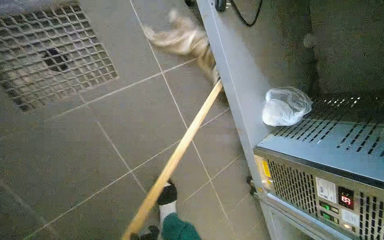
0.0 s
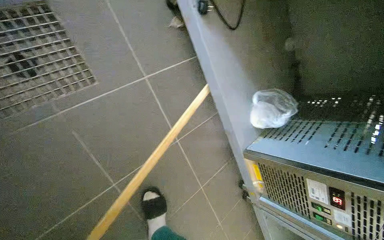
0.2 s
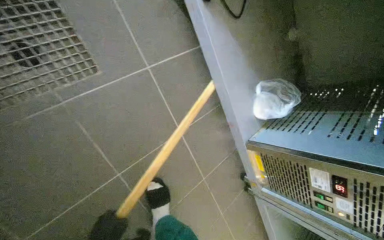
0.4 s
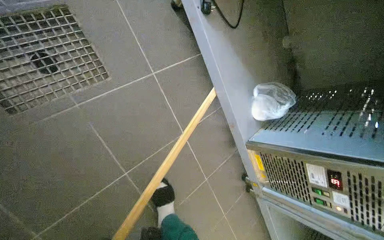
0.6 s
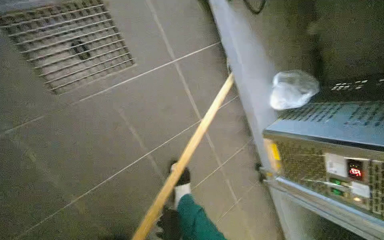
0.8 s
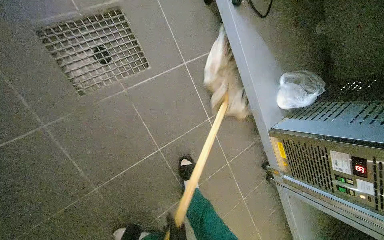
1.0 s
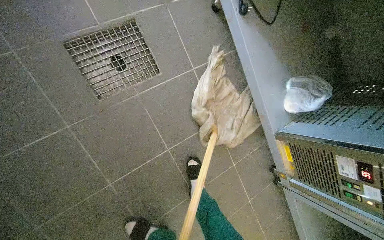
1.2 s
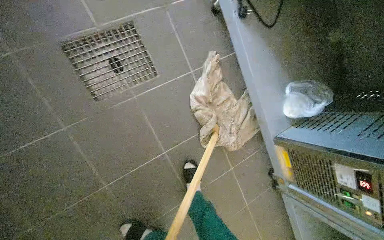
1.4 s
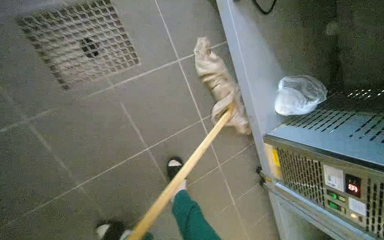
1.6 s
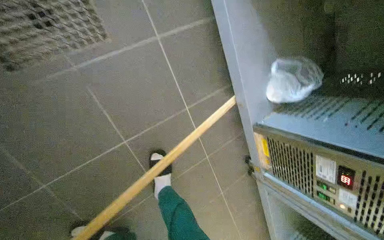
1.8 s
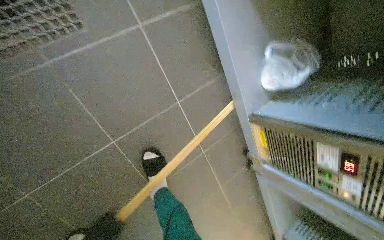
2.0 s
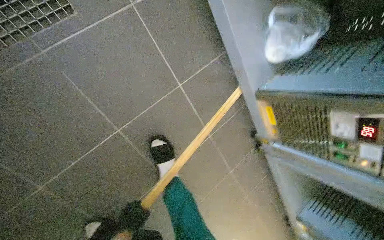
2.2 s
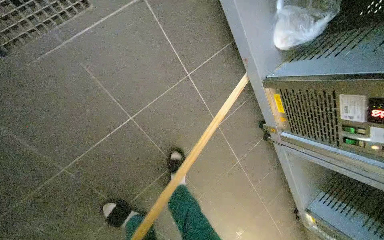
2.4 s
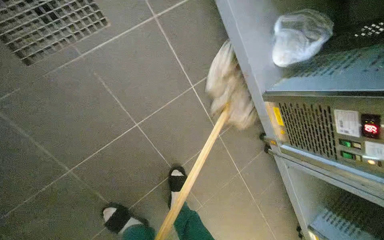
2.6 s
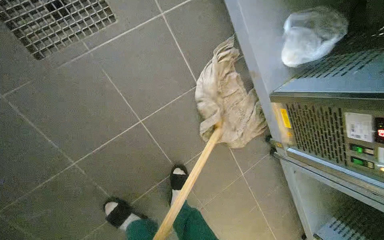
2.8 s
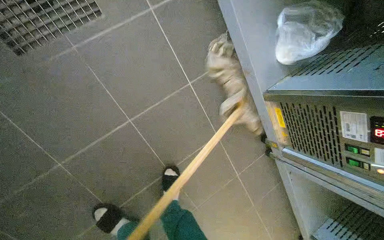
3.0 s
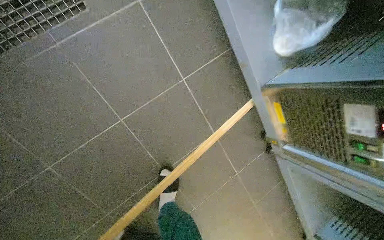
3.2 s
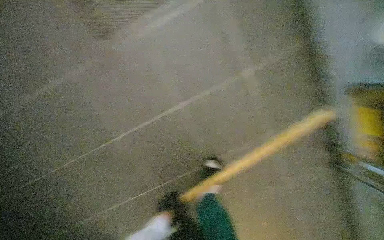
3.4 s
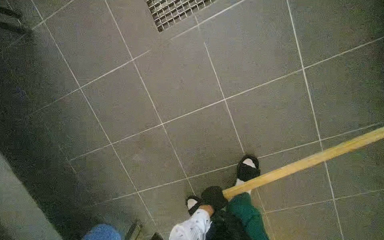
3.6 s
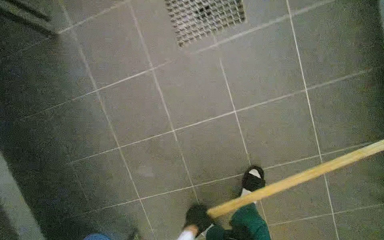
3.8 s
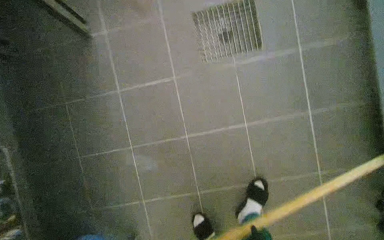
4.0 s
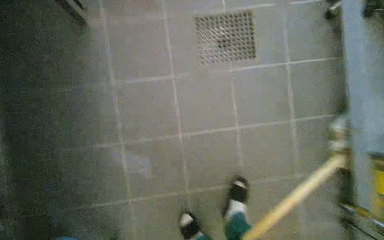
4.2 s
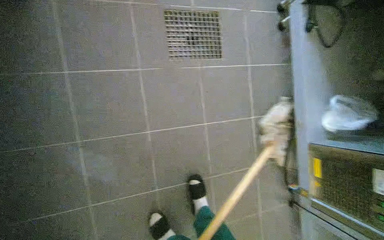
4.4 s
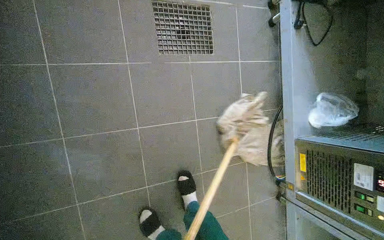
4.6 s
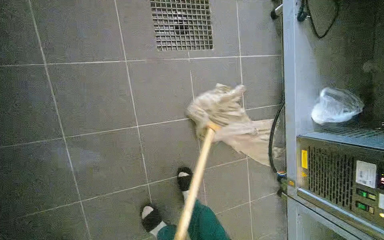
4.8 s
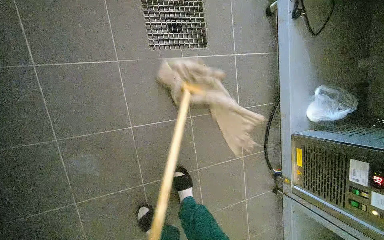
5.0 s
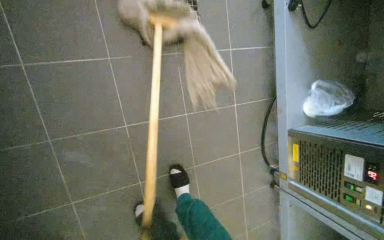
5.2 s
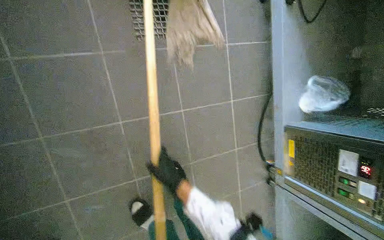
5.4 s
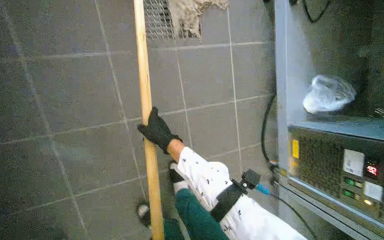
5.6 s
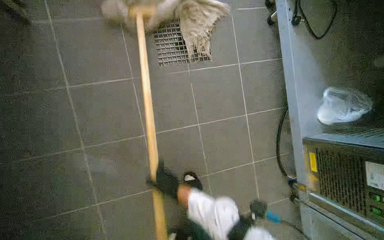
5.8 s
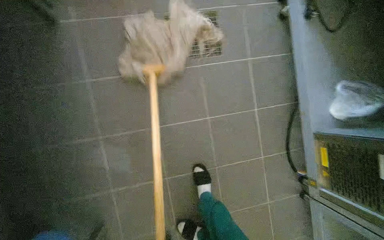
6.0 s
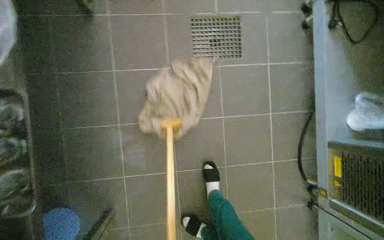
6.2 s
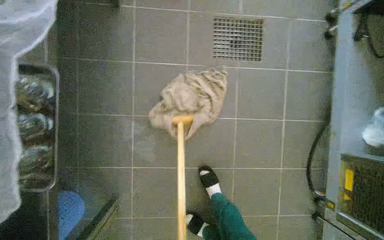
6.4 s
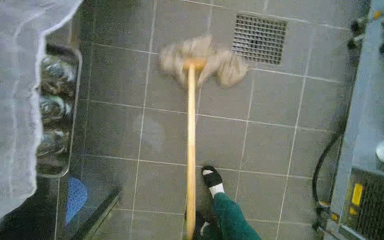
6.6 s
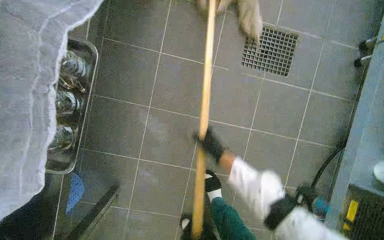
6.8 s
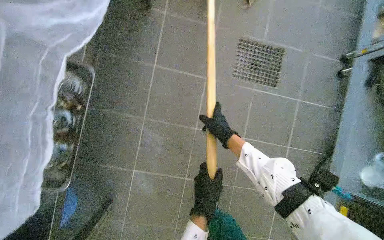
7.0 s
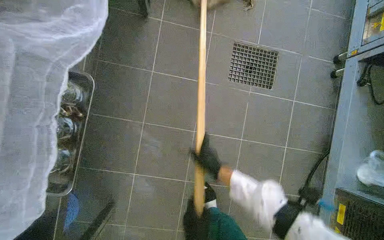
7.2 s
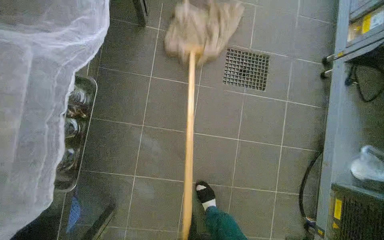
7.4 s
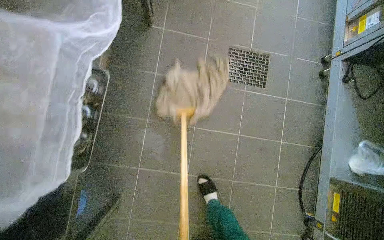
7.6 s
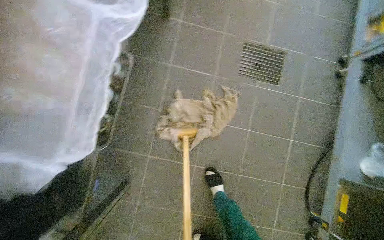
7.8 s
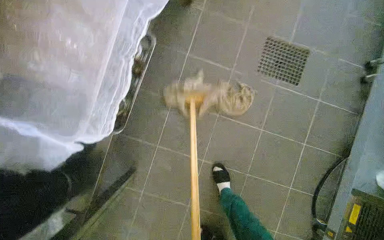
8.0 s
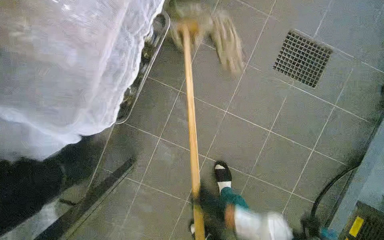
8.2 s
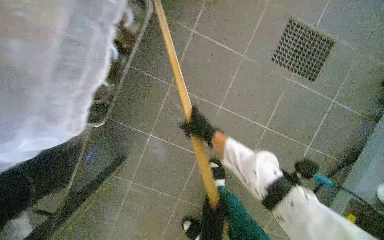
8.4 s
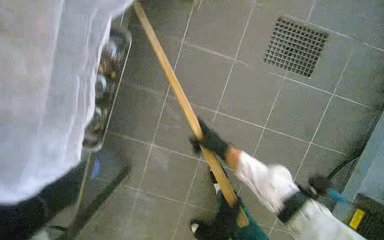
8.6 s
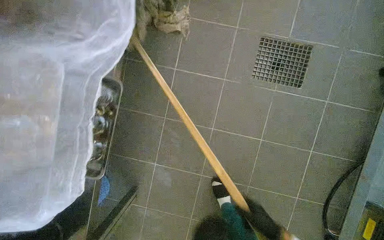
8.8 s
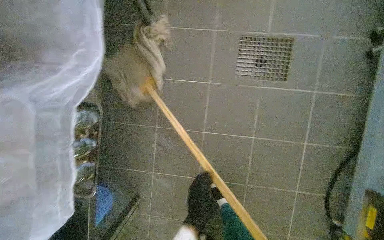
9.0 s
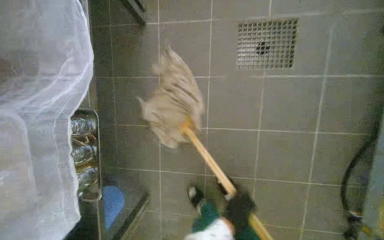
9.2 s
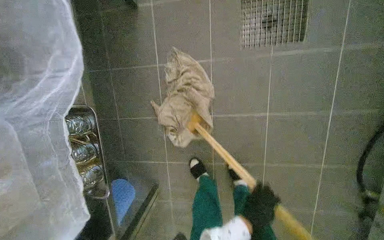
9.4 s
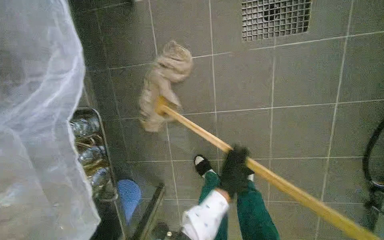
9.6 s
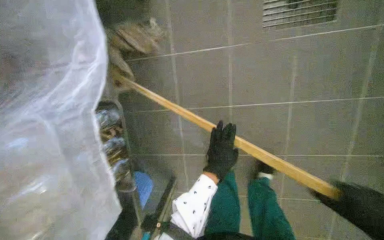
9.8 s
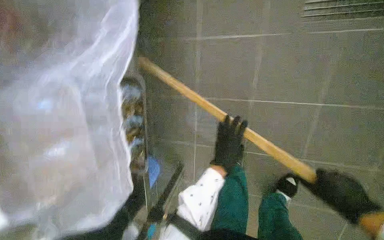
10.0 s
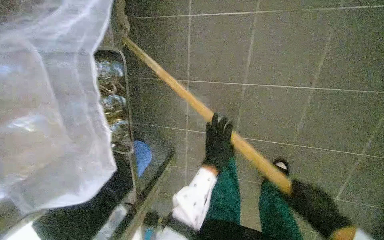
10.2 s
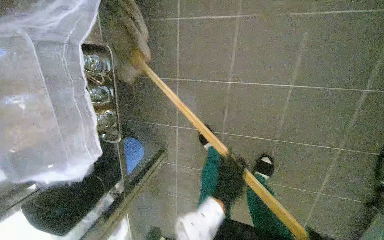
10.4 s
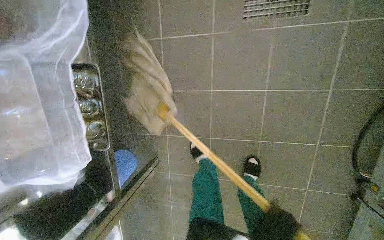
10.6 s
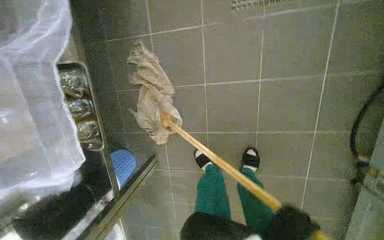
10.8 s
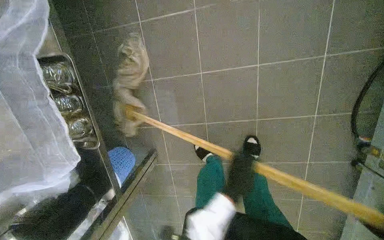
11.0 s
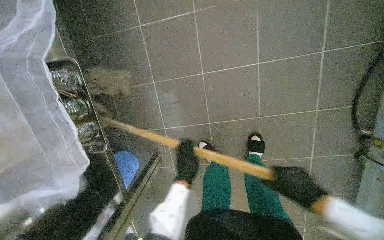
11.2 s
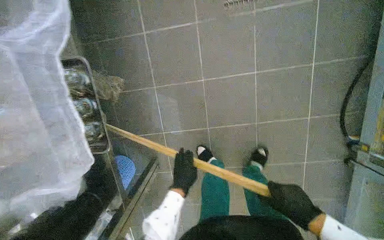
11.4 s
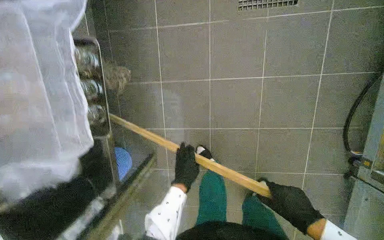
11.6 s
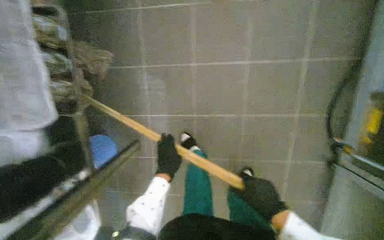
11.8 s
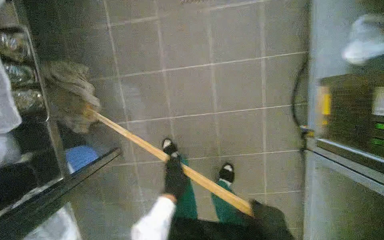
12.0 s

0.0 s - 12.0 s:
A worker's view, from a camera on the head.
Job: sweeping floor.
The whole recording: Sweeping kitchen floor. The worker sweeps the tiled floor in the kitchen area.
9.0 s - 10.4 s: The camera pitches downward, by some 15 degrees.

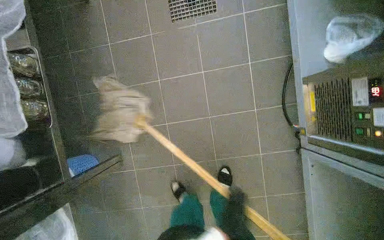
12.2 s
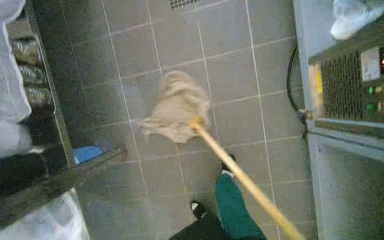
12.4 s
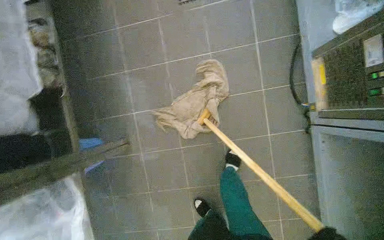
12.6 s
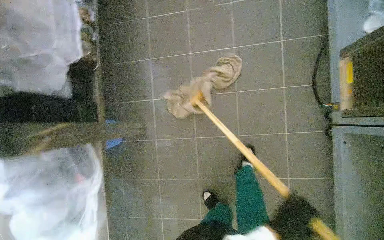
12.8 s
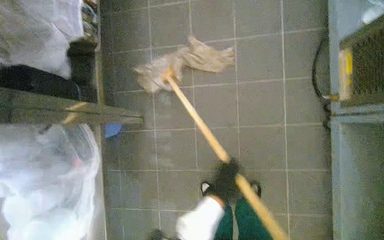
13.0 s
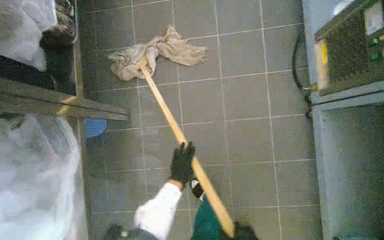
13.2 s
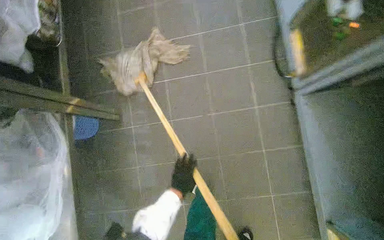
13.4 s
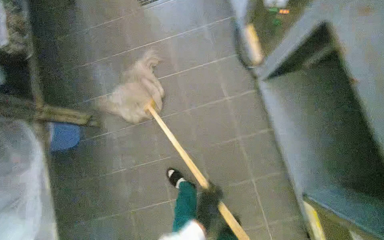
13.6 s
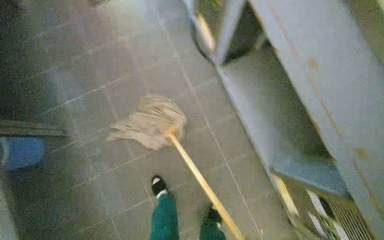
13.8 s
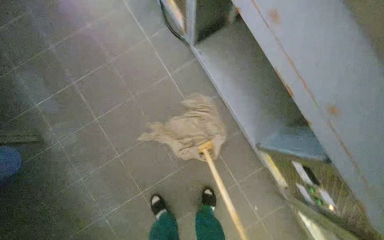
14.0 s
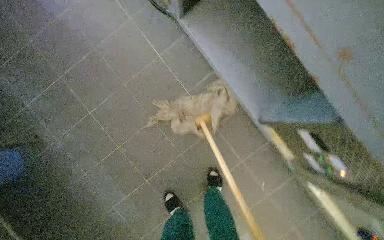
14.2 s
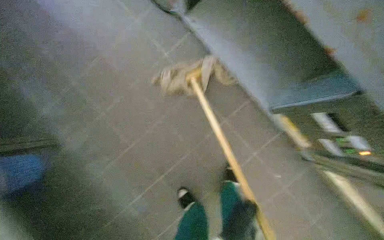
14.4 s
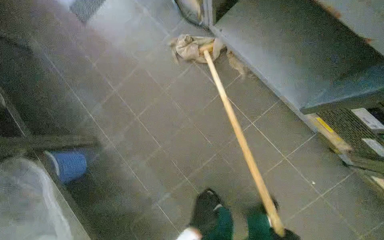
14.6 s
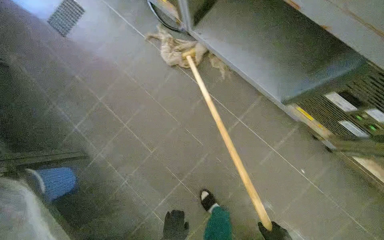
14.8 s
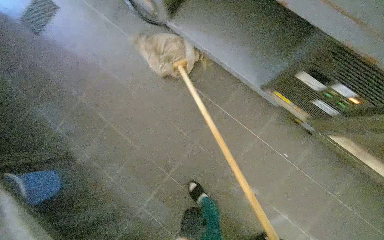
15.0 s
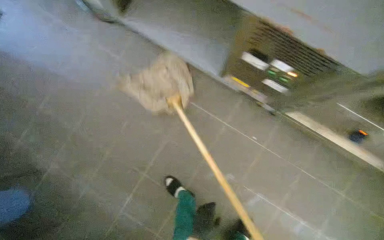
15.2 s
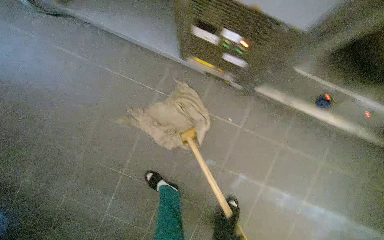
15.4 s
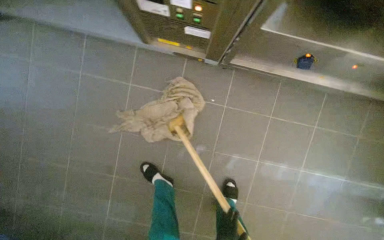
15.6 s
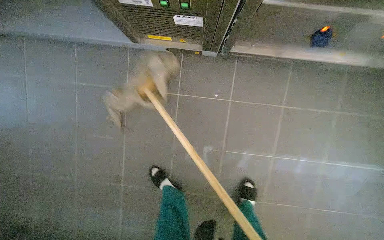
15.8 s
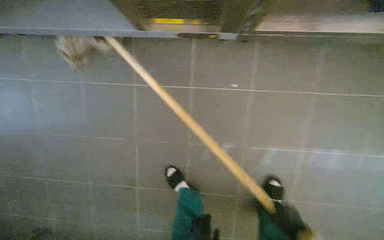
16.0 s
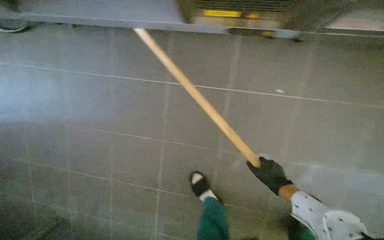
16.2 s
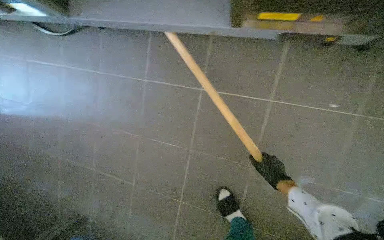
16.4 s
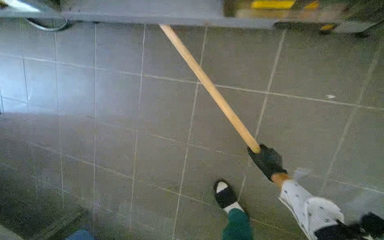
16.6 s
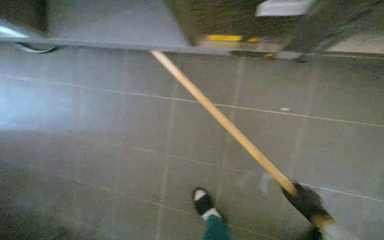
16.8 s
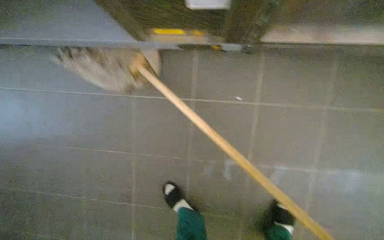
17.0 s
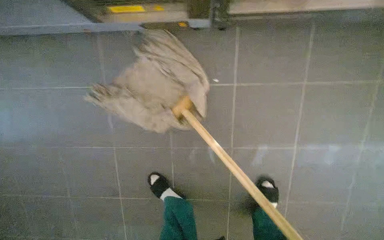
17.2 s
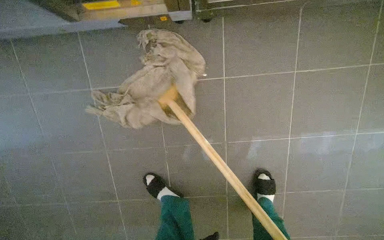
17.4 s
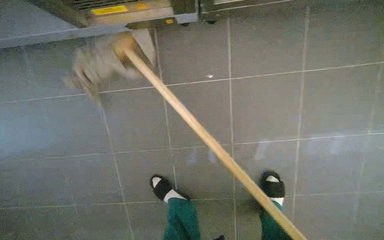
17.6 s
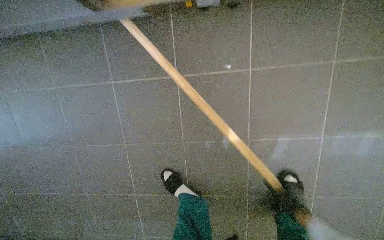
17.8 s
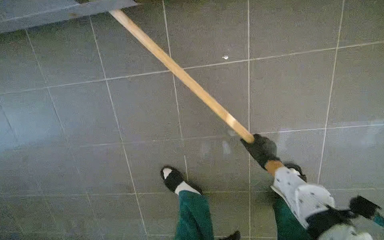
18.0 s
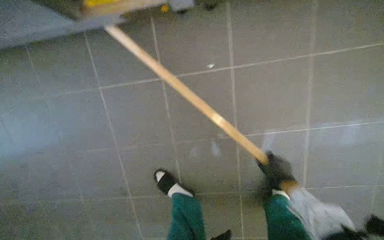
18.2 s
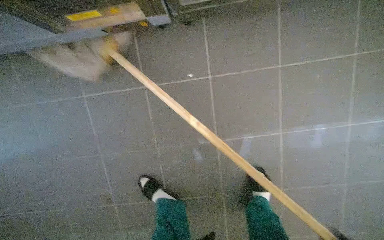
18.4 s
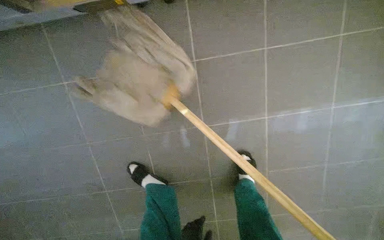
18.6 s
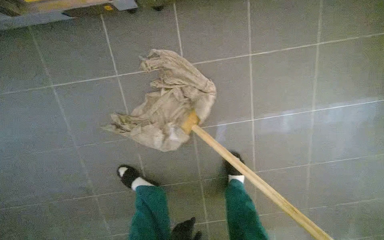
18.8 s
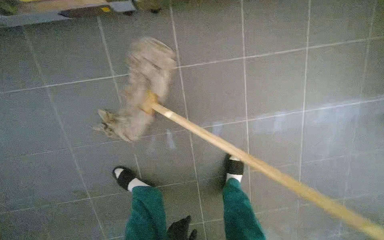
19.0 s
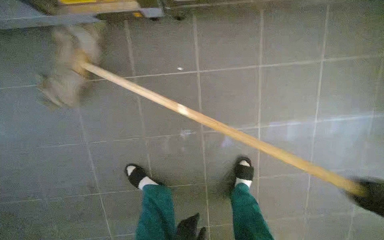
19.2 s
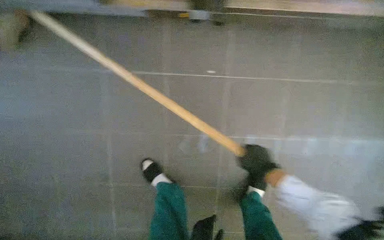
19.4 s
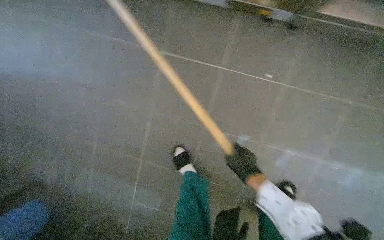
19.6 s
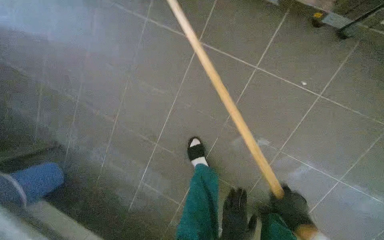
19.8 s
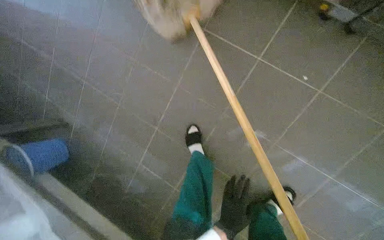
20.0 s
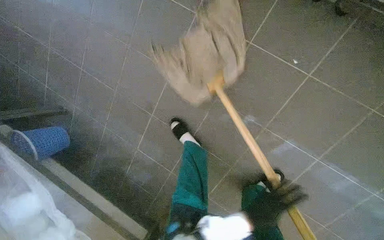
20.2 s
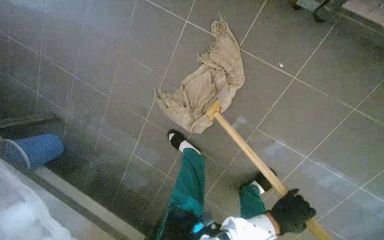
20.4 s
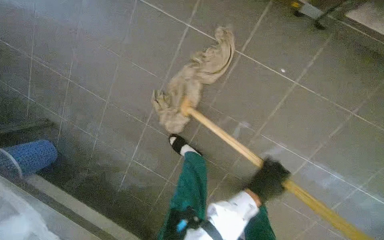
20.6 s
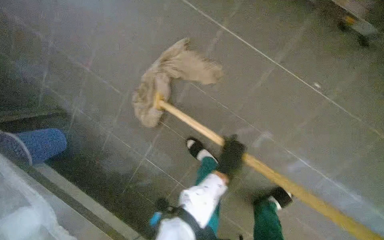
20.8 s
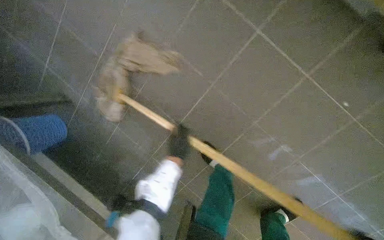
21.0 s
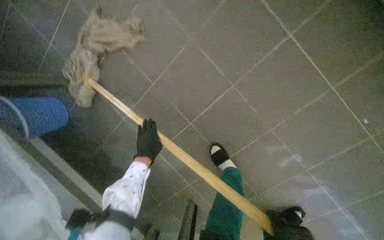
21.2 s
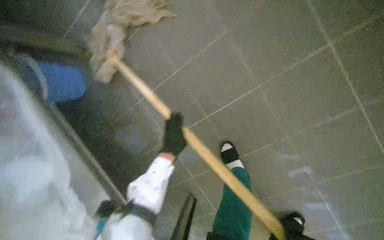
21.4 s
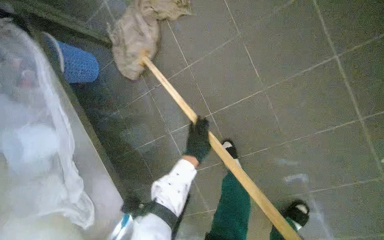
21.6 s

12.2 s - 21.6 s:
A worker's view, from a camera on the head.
Job: sweeping floor.
The whole recording: Sweeping kitchen floor. The worker sweeps the tiled floor in the kitchen area.
12.2 s - 13.8 s: The camera travels some 60 cm. The wearer looks approximately 10 degrees further upward.
15.4 s - 17.0 s: The camera sweeps to the left, by approximately 25 degrees.
18.4 s - 20.0 s: The camera is carried approximately 50 cm. The camera pitches downward, by some 20 degrees. The scene turns roughly 35 degrees clockwise in the picture.
20.0 s - 21.6 s: The camera travels about 40 cm. The view tilts some 10 degrees downward. The scene turns roughly 25 degrees clockwise in the picture.
